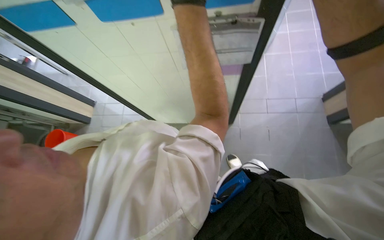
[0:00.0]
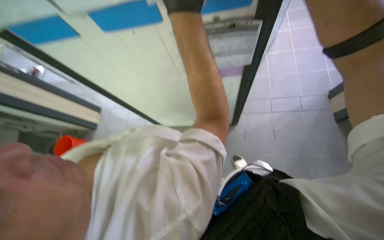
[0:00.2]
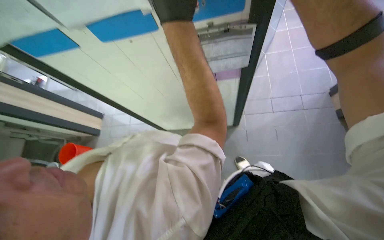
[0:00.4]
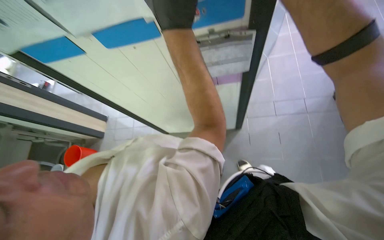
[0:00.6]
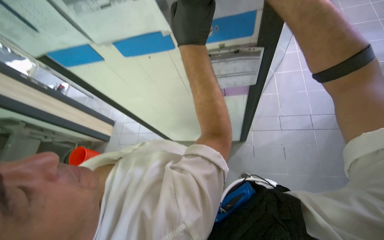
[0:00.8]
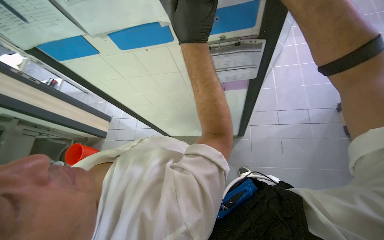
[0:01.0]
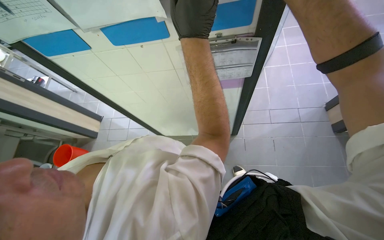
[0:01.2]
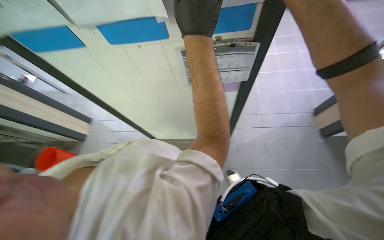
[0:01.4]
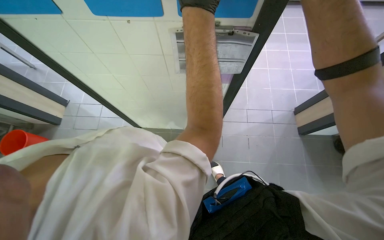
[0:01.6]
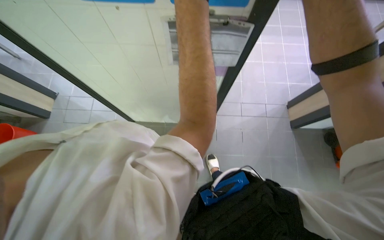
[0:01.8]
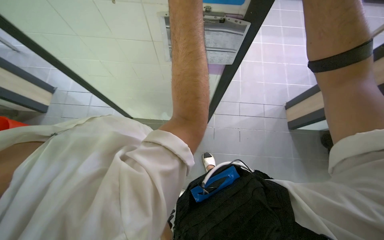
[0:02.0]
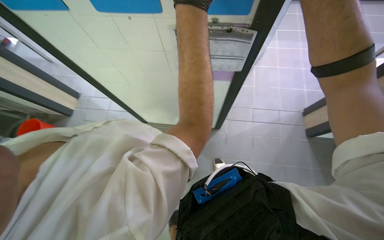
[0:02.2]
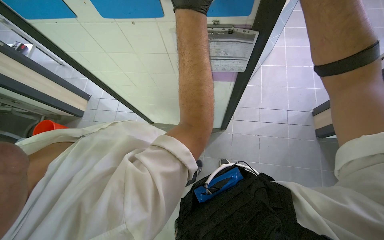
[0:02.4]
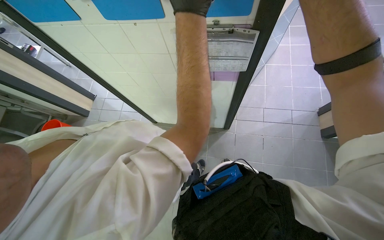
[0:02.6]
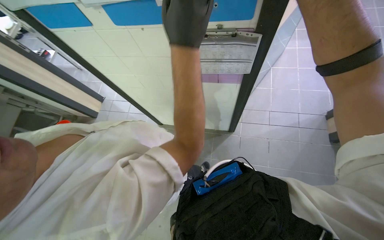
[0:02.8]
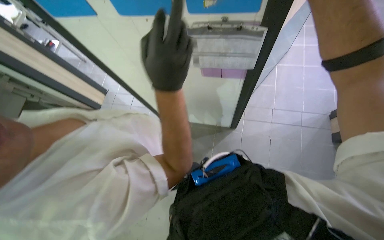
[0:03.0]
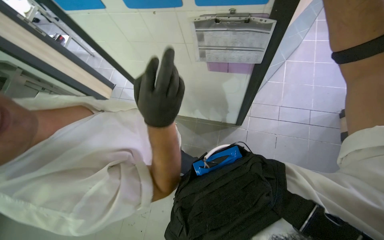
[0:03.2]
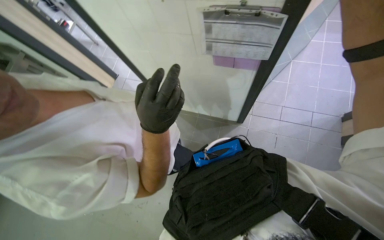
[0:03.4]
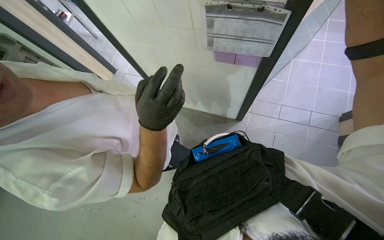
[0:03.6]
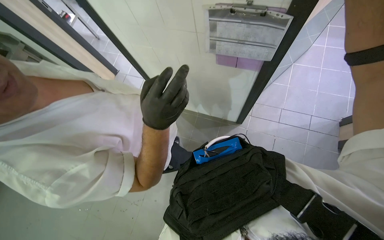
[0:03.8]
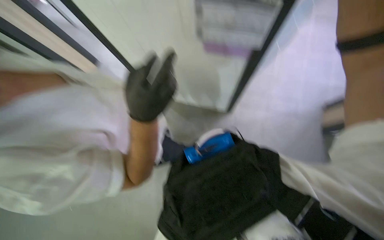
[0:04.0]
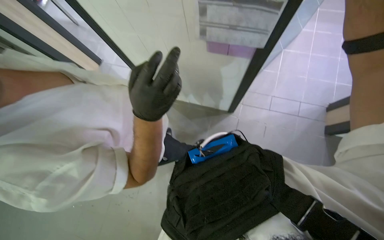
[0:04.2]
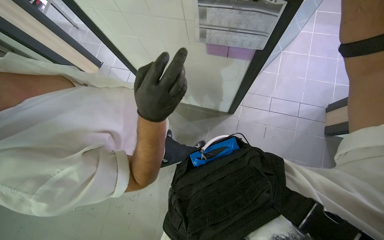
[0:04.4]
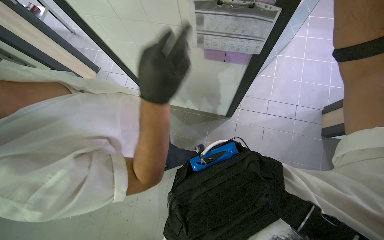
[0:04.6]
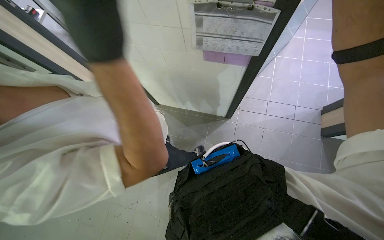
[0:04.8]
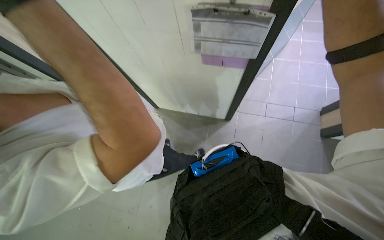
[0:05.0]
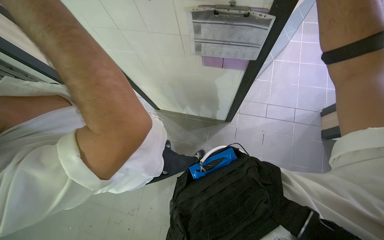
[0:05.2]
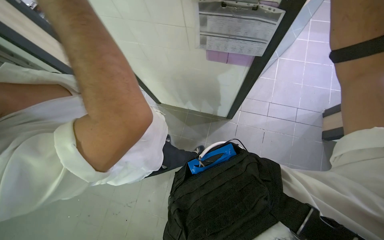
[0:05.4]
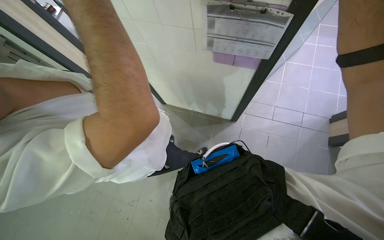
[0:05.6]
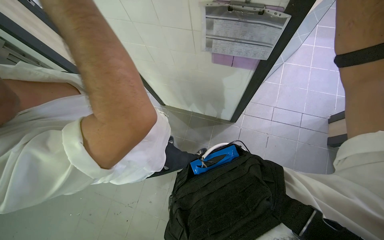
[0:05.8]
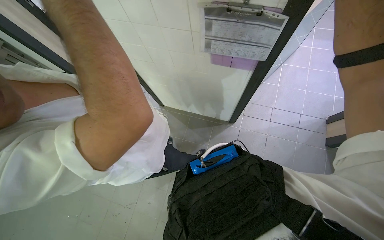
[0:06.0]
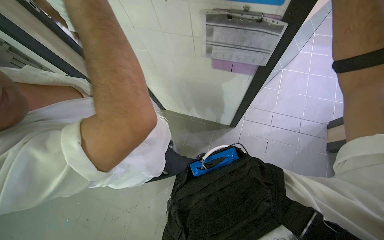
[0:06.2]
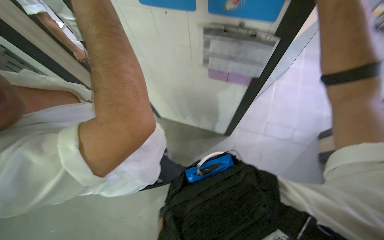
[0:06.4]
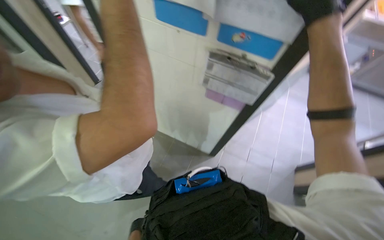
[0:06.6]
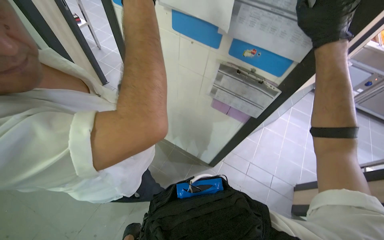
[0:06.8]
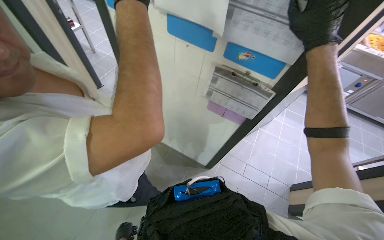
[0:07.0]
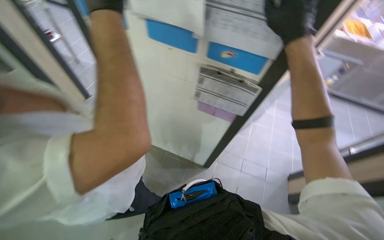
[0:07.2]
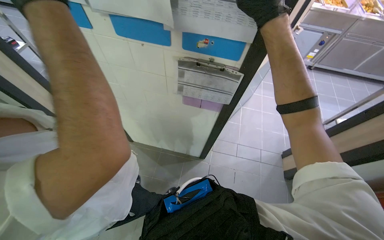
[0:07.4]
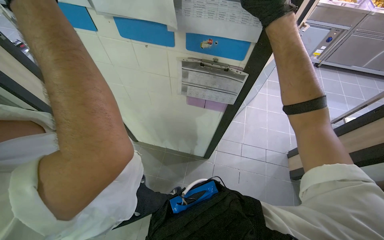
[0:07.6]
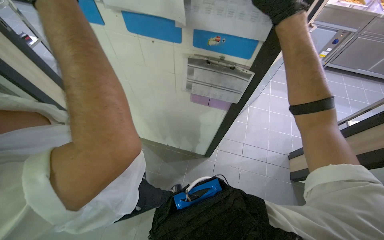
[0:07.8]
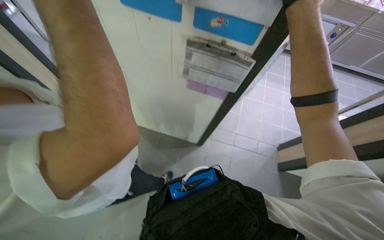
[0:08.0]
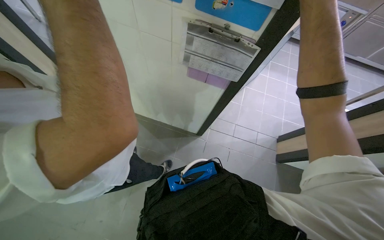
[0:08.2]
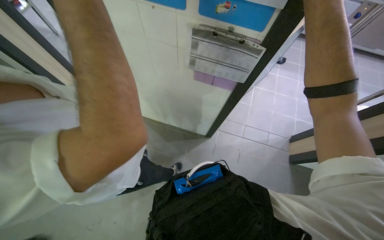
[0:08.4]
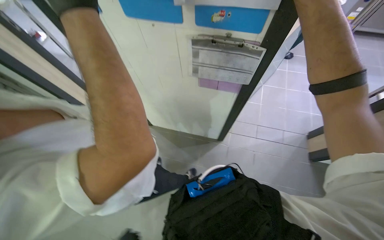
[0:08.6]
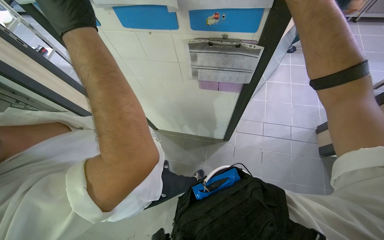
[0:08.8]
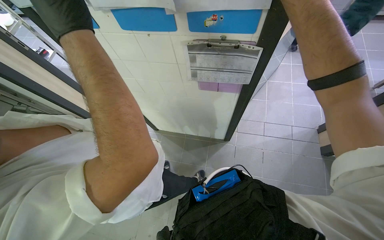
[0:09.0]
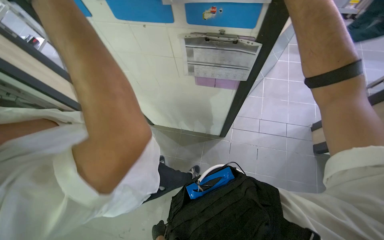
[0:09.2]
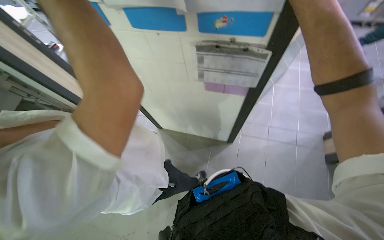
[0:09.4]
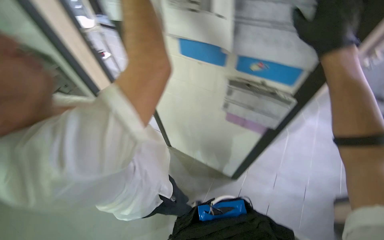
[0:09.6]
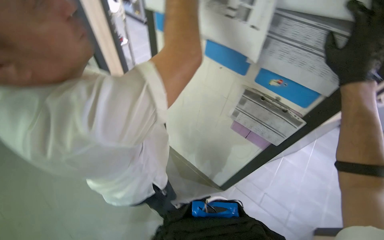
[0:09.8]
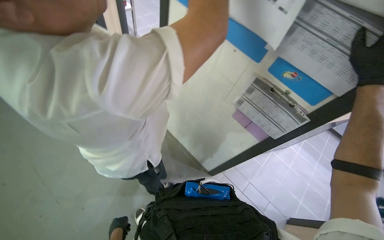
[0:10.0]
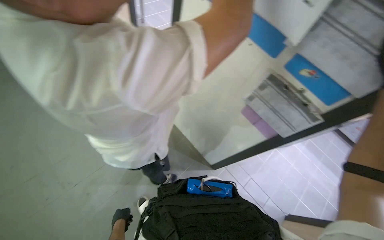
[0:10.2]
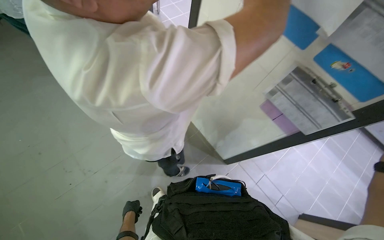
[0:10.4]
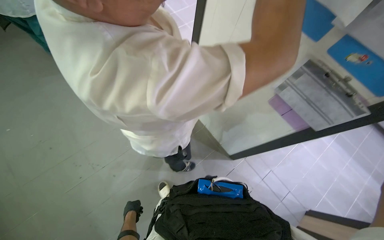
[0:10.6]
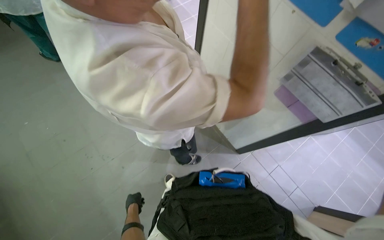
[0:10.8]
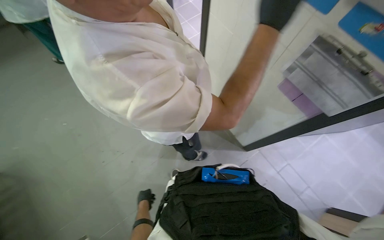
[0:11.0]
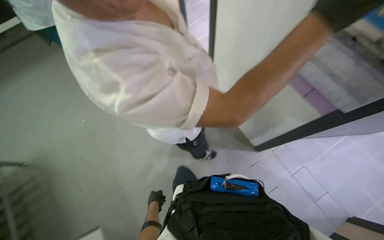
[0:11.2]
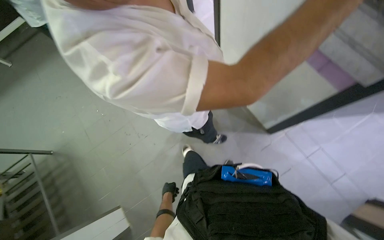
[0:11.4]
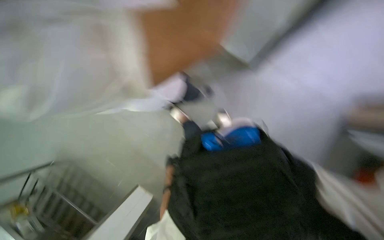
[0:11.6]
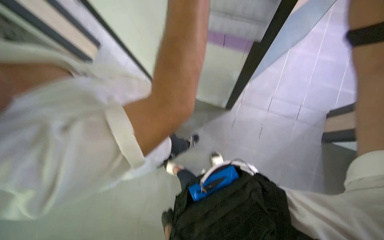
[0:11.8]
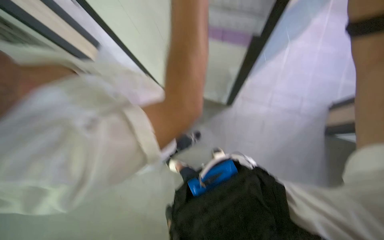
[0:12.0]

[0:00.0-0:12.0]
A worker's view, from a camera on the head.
Job: preparing food.
The whole recording: Preparing onions on cutting board. The worker slices and dices peeled onions on a red cutting board.
0:03.0 to 0:04.4: The right hand is displaced down the picture by some 10 cm.
0:06.0 to 0:07.6: The view tips upward by about 15 degrees.
0:09.0 to 0:10.4: The scene turns approximately 45 degrees clockwise in the picture.
0:10.4 to 0:12.0: The view pans to the left by about 15 degrees. The camera pitches downward, by some 25 degrees. Everything in view rotates roughly 30 degrees counterclockwise.

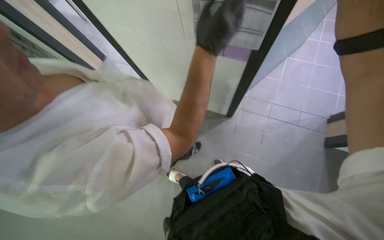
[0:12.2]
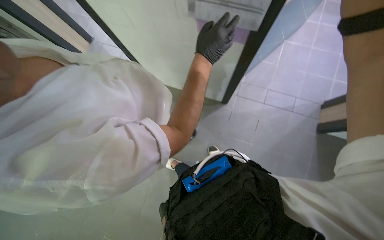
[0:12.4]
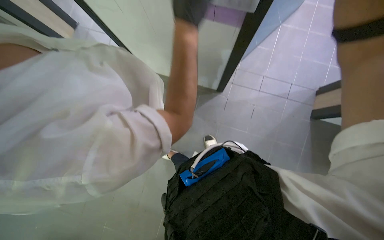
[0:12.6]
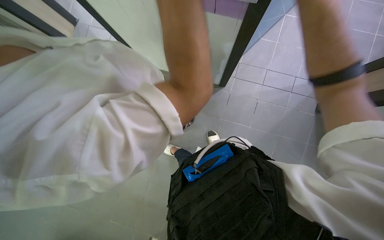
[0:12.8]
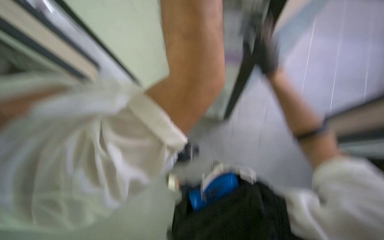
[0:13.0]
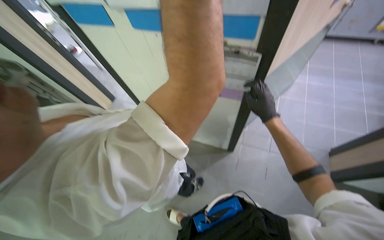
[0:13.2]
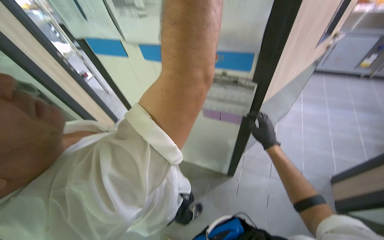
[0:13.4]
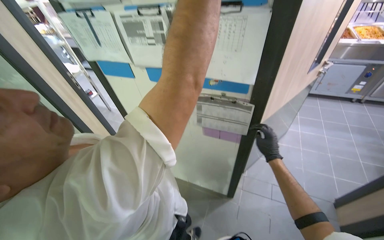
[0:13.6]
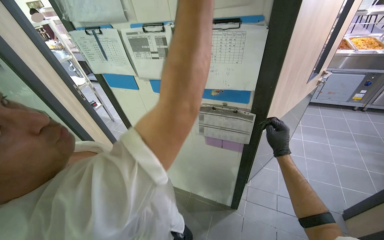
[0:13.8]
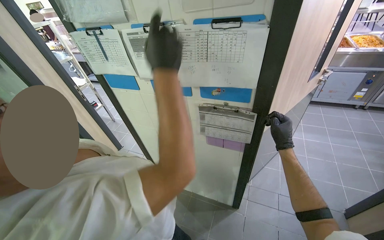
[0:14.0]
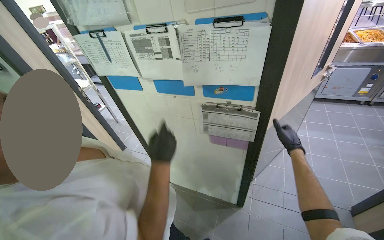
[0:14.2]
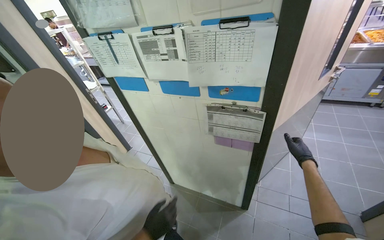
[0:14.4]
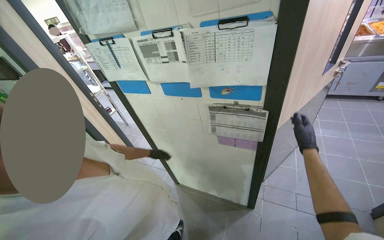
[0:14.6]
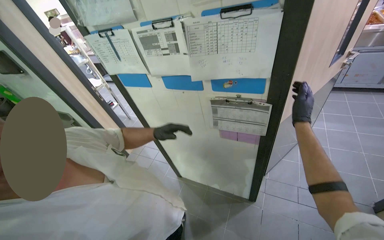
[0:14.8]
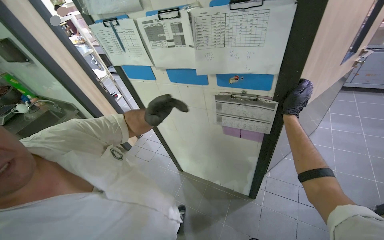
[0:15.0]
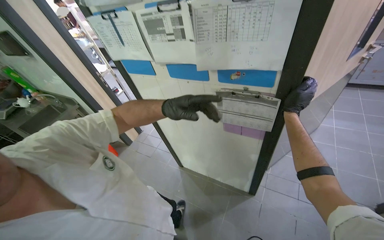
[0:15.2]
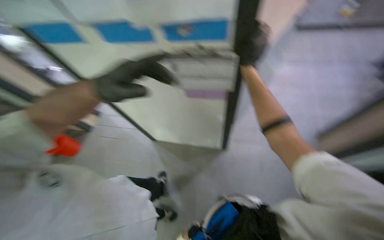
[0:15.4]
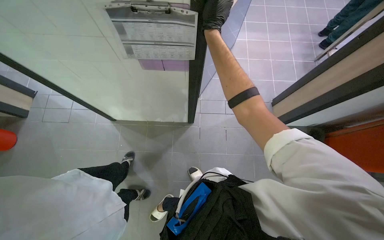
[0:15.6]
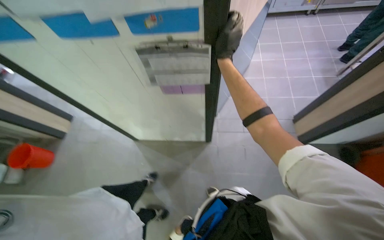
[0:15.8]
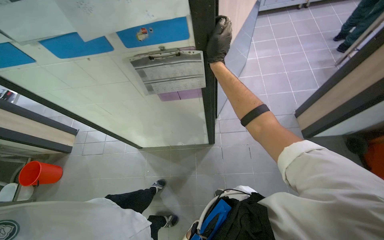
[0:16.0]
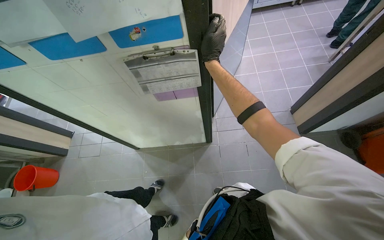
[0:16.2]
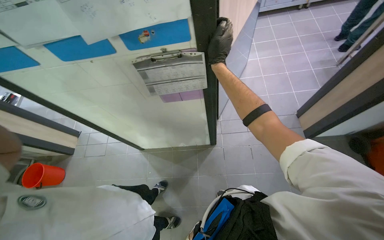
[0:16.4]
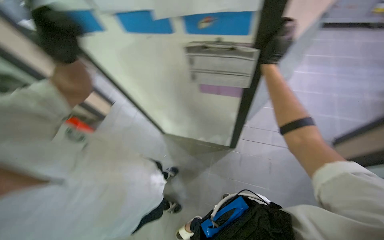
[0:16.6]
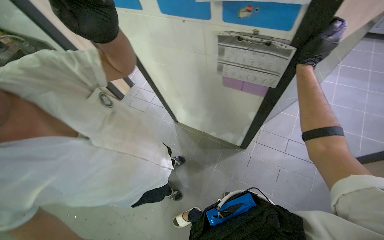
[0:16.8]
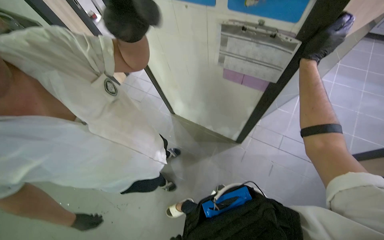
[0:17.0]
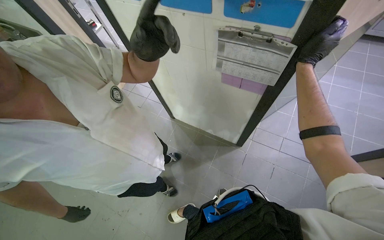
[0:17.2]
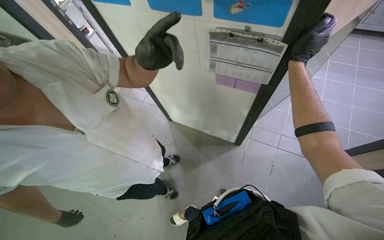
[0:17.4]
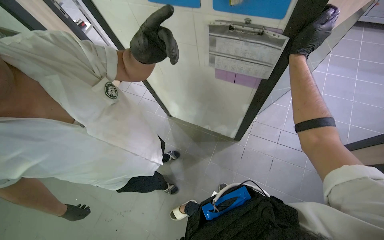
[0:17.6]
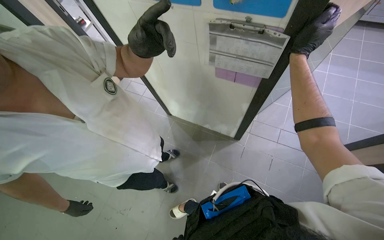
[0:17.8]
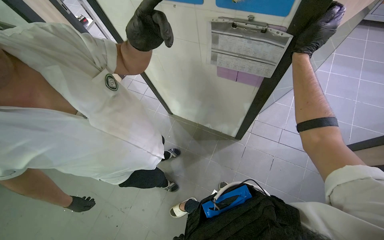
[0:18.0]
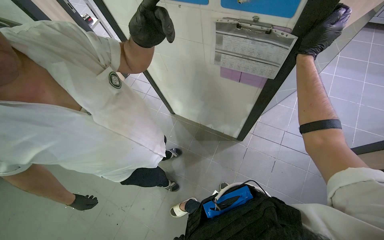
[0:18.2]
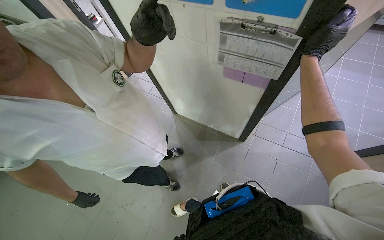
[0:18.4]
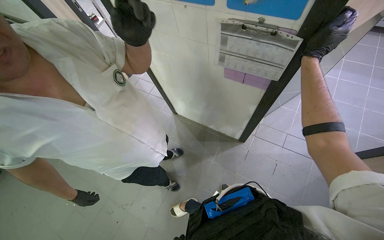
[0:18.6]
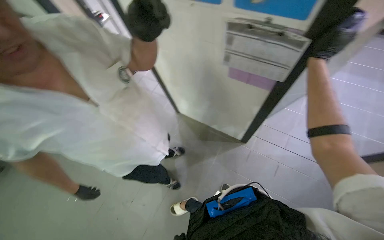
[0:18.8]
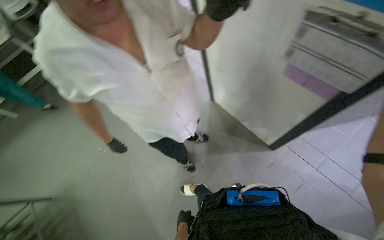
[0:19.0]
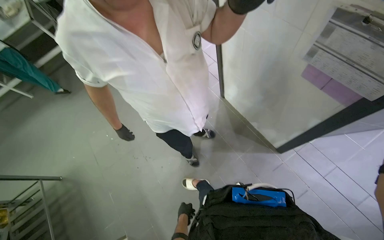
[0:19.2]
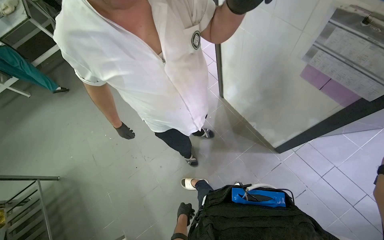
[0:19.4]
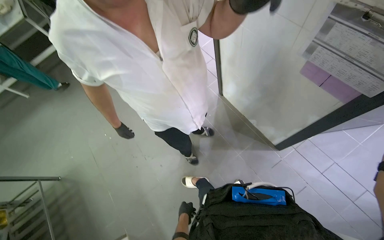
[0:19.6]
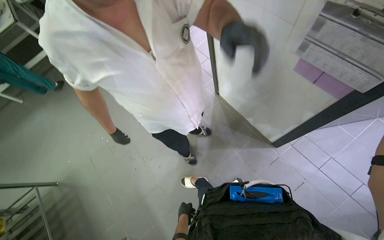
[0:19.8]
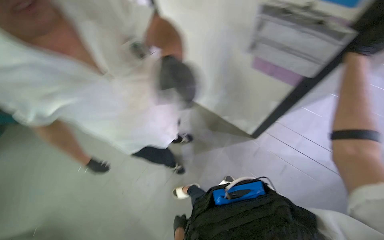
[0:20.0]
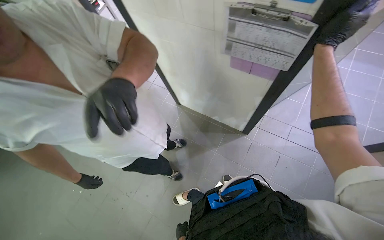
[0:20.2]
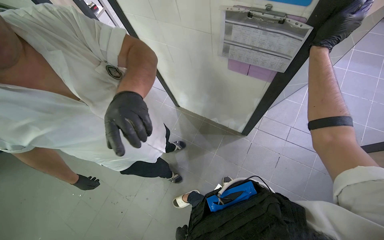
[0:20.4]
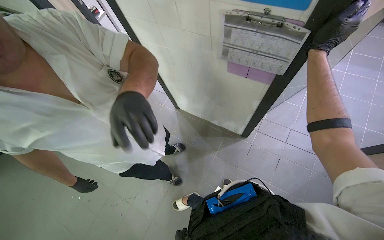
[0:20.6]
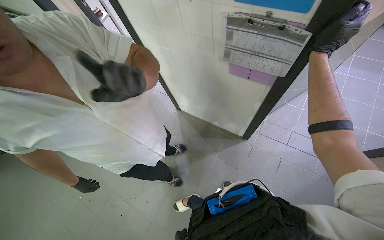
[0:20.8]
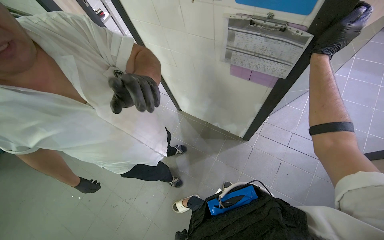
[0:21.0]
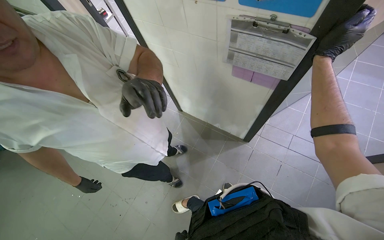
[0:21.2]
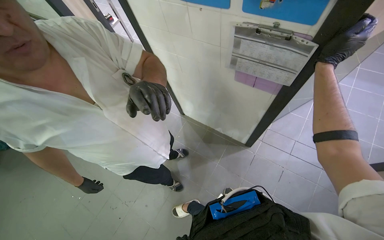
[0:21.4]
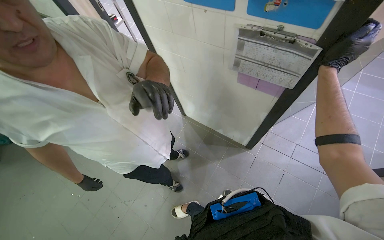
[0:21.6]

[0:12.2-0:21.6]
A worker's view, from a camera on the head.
Job: preparing food.
The whole recording: Preparing onions on cutting board. The worker slices and dices peeled onions on a red cutting board.
0:13.8 to 0:15.4: The wearer looks roughly 20 degrees further downward. The right hand moves to the left and up the picture, roughly 15 cm.
